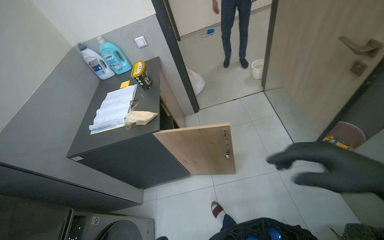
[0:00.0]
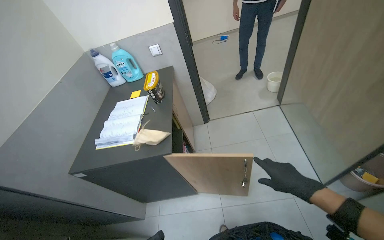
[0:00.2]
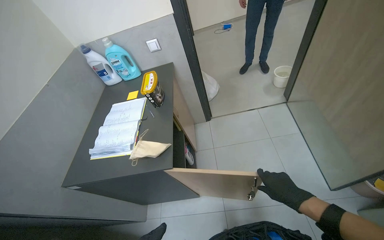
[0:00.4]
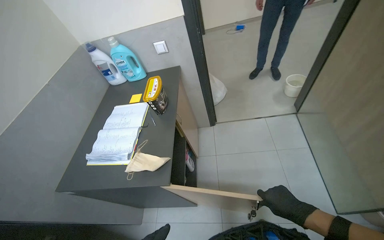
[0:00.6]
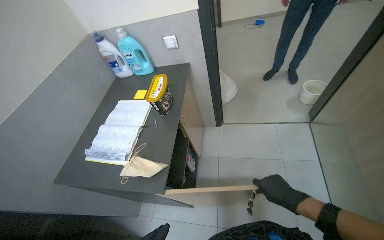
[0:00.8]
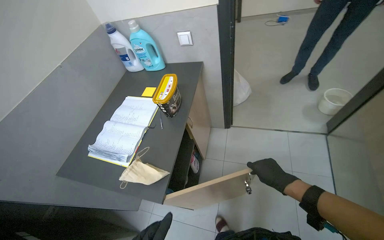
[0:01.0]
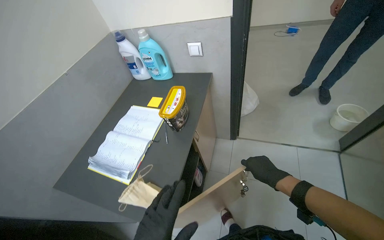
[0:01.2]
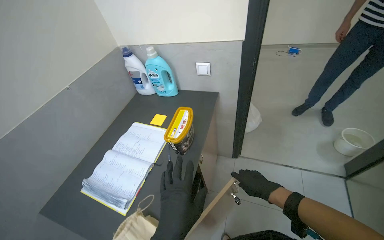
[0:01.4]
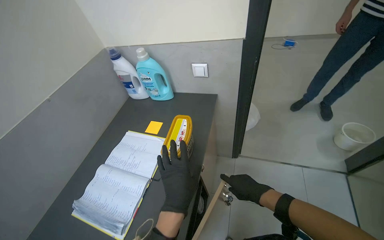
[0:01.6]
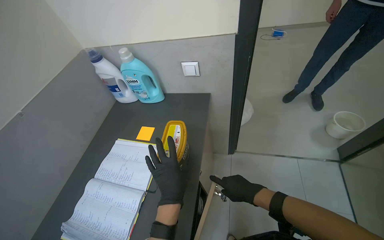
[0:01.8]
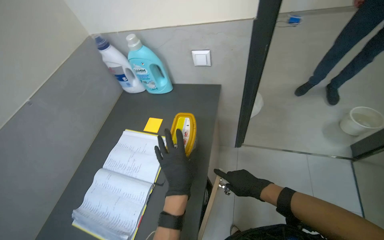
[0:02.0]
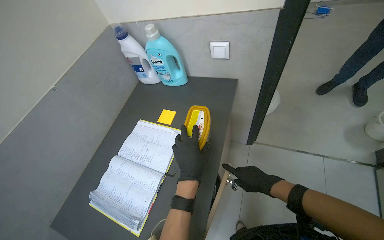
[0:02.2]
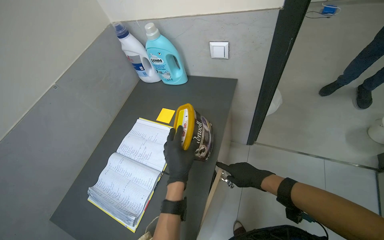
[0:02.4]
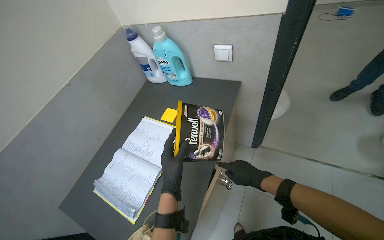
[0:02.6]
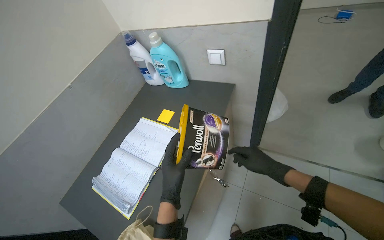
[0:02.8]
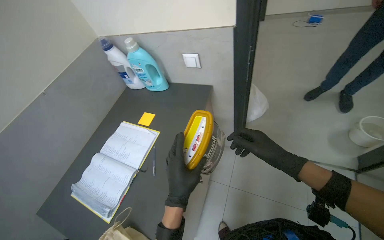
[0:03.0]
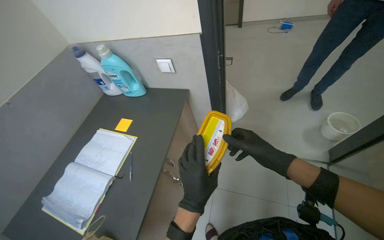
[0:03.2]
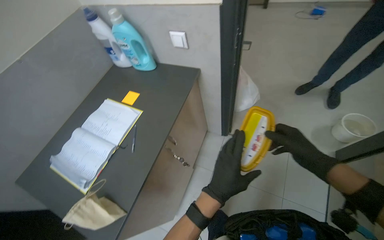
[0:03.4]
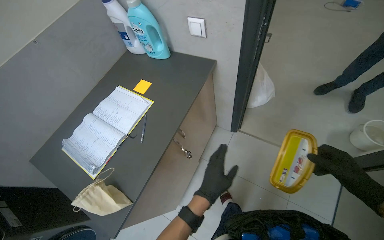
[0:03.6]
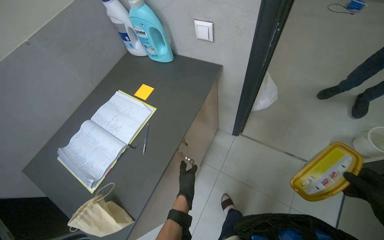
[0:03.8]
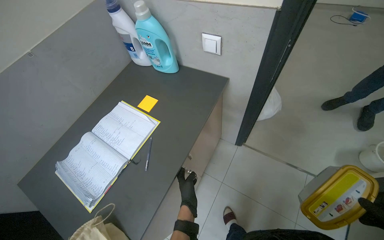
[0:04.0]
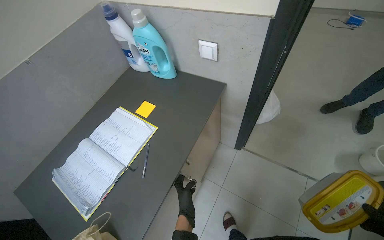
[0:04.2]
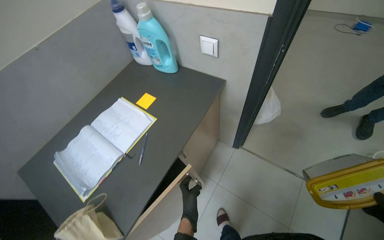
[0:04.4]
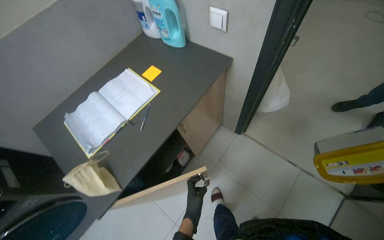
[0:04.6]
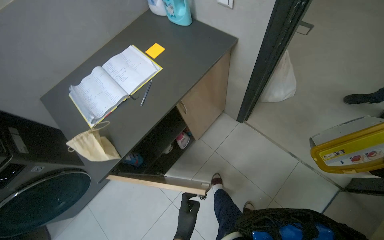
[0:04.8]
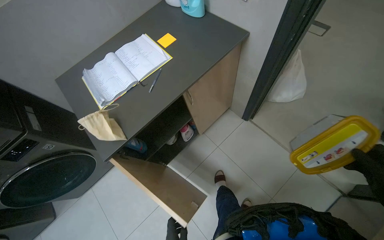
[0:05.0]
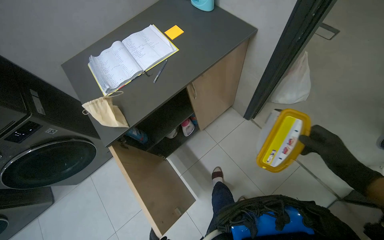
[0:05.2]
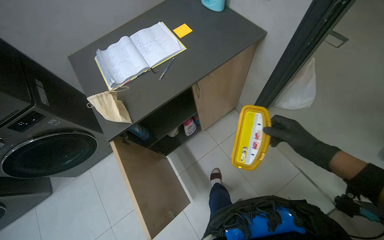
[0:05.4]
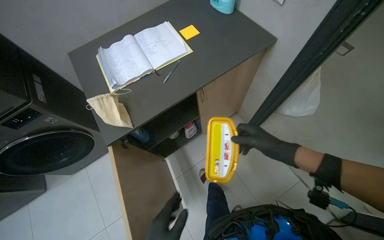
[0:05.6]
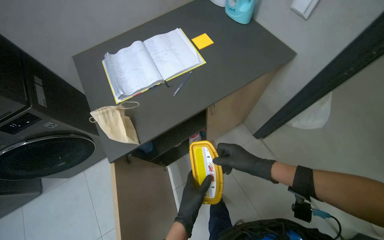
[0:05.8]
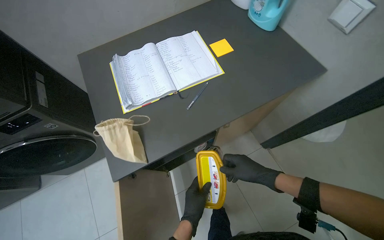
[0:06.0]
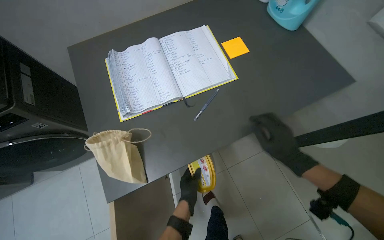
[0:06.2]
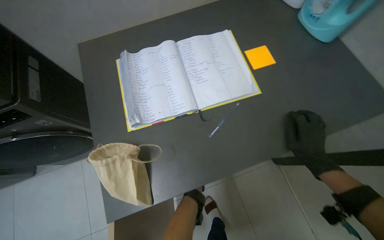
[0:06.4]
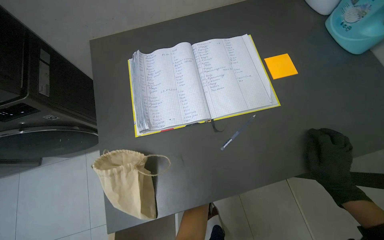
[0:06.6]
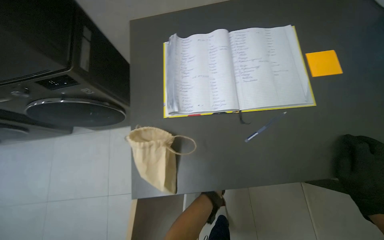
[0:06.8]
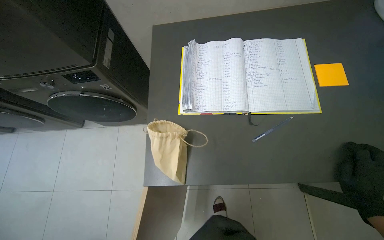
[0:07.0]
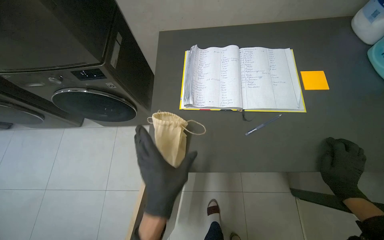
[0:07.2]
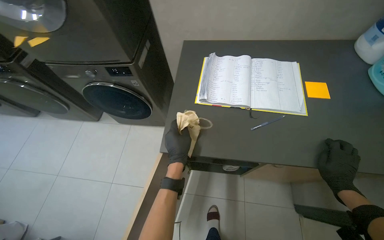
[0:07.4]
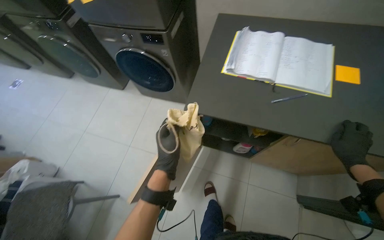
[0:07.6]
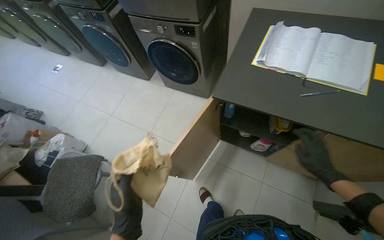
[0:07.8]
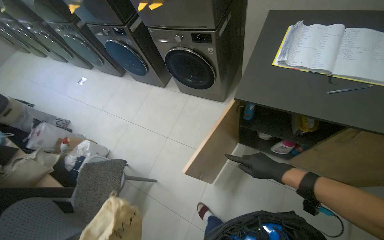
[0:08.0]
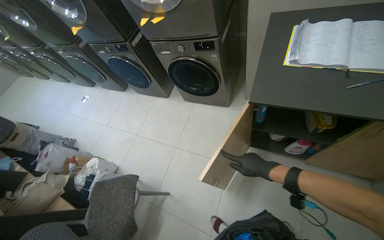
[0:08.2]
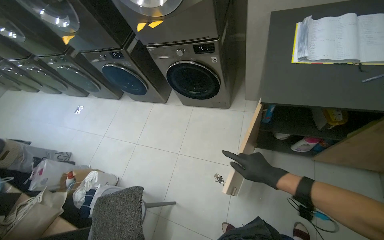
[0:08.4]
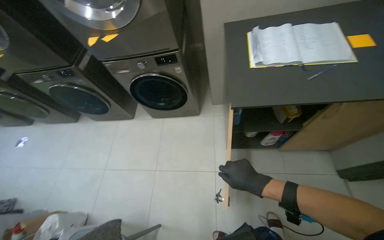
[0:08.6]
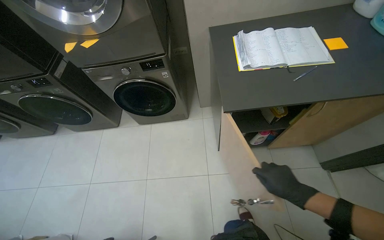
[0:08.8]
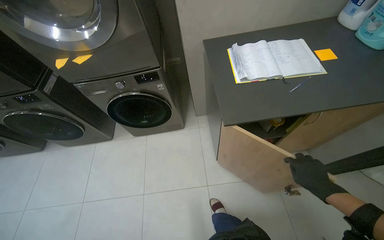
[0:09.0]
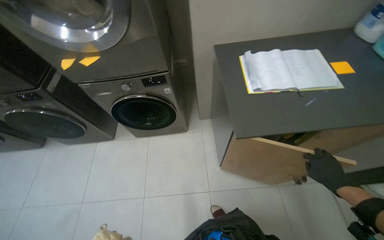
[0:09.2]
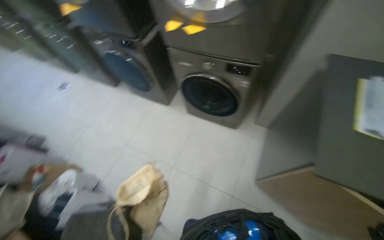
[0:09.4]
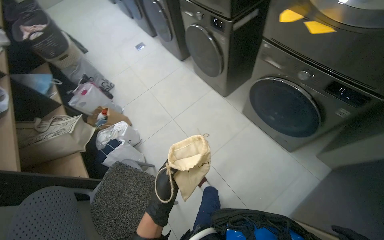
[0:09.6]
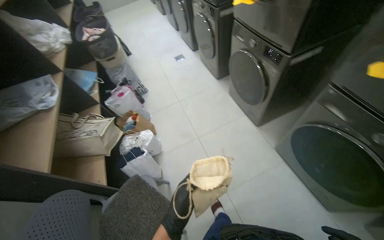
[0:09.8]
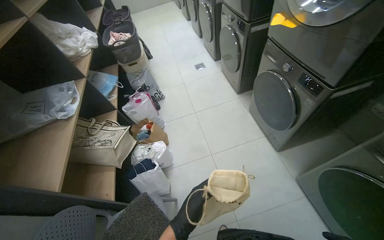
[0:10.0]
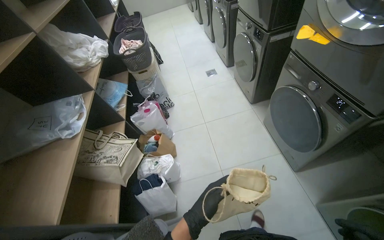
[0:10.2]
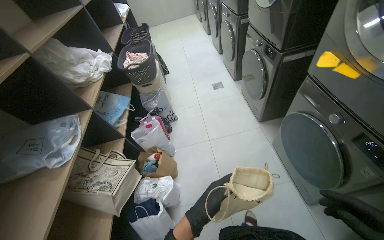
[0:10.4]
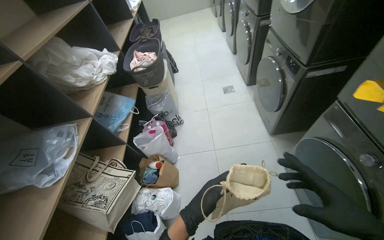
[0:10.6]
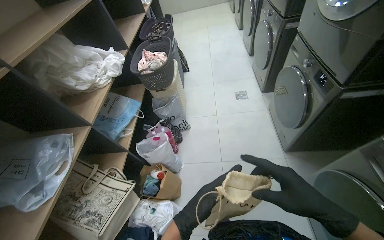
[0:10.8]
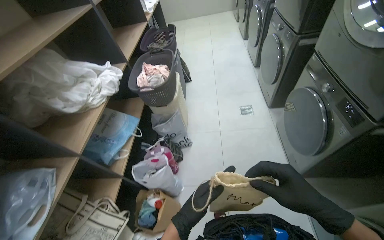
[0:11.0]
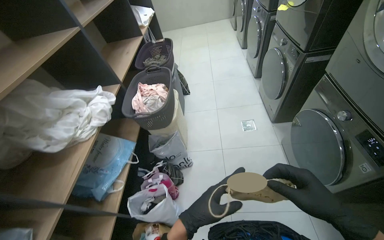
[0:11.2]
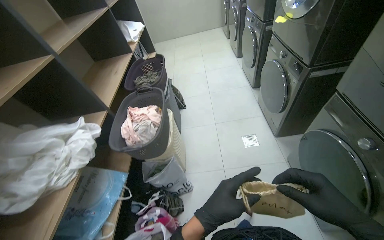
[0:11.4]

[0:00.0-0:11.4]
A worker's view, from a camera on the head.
Job: organizing items.
The whole recording: Organizing items into bags and cabinets. The worker organizes various items from a container, placing them into bags and storing them in a cabinet.
0:00.0 to 0:01.4: The head travels roughly 60 cm. The head rotates roughly 25 degrees to the left.
0:01.4 to 0:02.8: The right hand shifts some 15 cm up the picture.
0:02.8 to 0:04.2: The left hand is displaced farther from the camera and down the picture by roughly 20 cm.
0:04.2 to 0:05.6: The scene rotates clockwise by about 25 degrees.
0:05.6 to 0:07.2: Everything in view rotates approximately 30 degrees clockwise.
0:07.2 to 0:08.6: The wearer moves about 40 cm.
0:08.6 to 0:10.0: The head travels some 70 cm. The head rotates about 70 degrees to the left.
0:10.0 to 0:11.4: The head travels some 1 m.

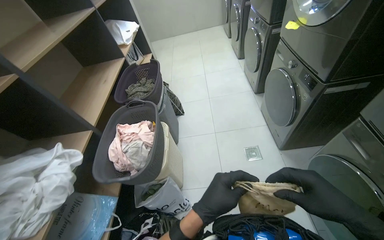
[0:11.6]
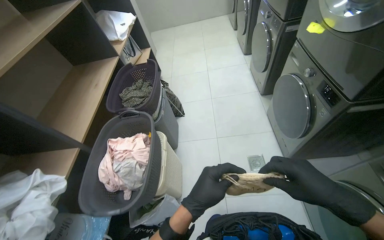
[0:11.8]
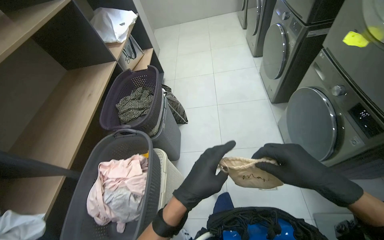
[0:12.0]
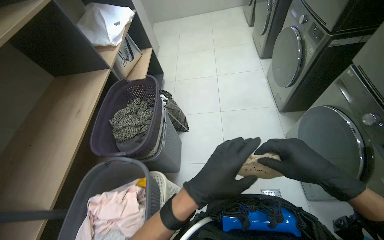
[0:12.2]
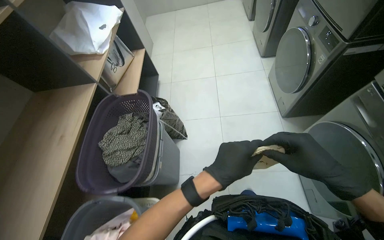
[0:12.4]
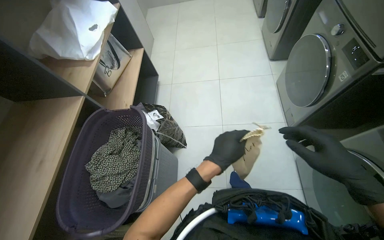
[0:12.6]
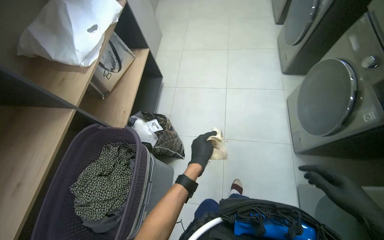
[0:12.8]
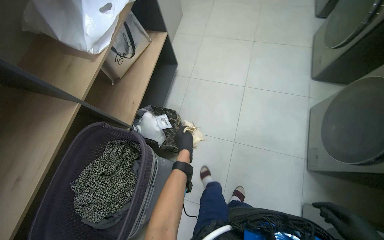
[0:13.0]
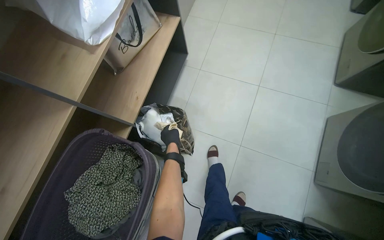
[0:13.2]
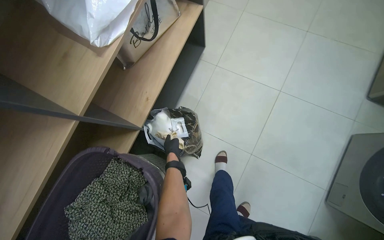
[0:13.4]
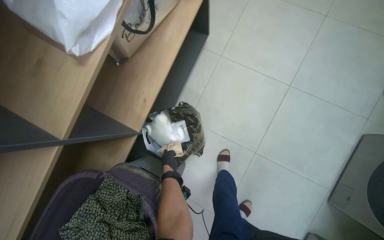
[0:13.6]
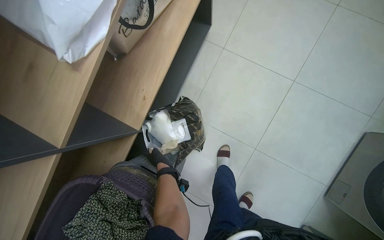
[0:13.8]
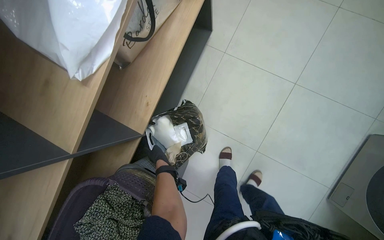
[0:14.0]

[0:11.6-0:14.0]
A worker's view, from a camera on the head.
Job: organizing items.
The whole recording: Organizing items into bags and cabinets. The worker organizes various items from a container, placing them into bags and storing them in a cabinet.
0:11.6 to 0:12.8: The head travels about 1 m. The view tilts roughly 15 degrees downward.
0:12.8 to 0:14.0: The head travels approximately 70 cm. The view tilts approximately 30 degrees downward.

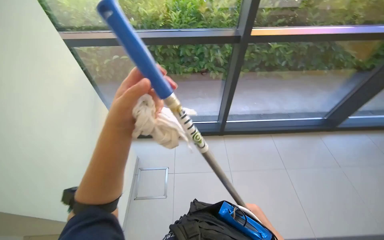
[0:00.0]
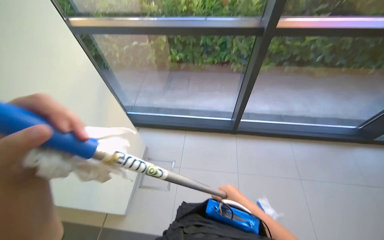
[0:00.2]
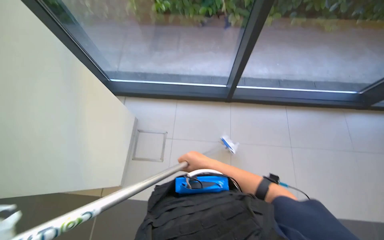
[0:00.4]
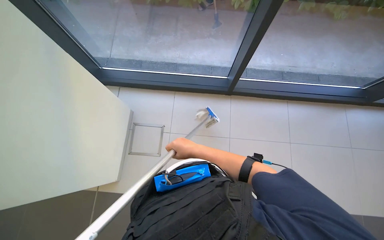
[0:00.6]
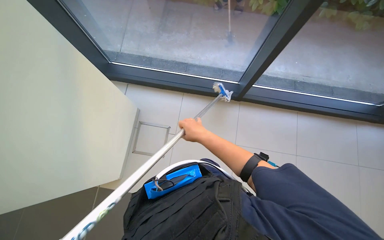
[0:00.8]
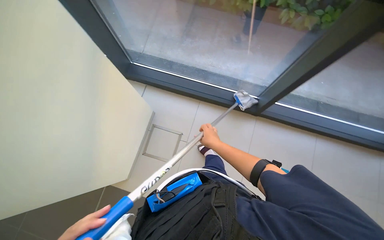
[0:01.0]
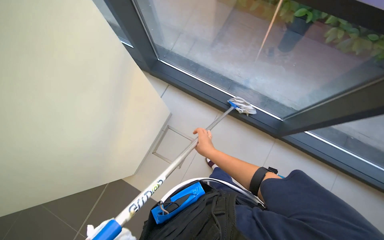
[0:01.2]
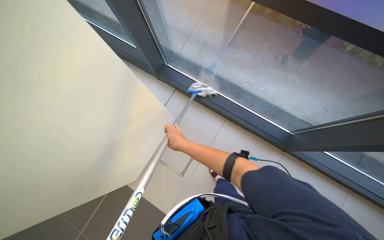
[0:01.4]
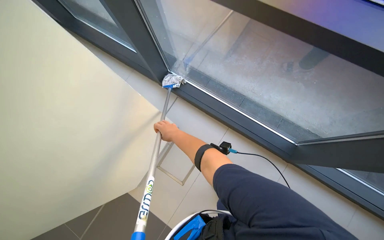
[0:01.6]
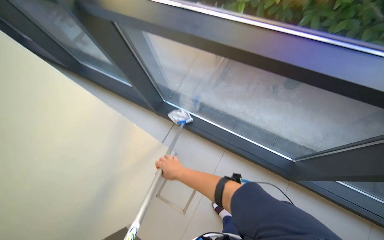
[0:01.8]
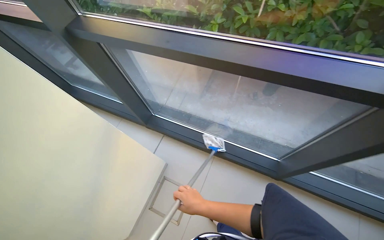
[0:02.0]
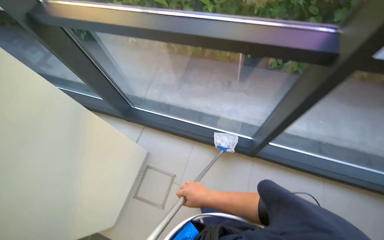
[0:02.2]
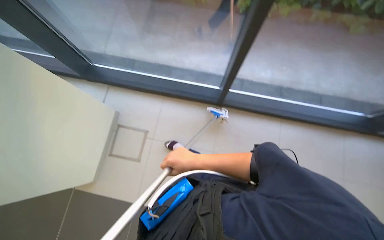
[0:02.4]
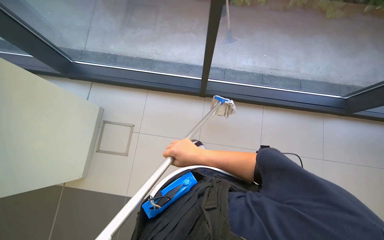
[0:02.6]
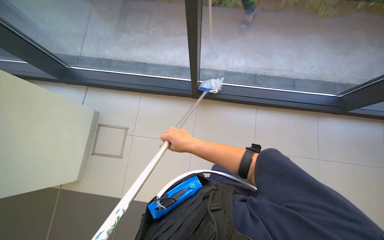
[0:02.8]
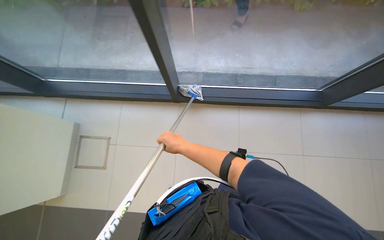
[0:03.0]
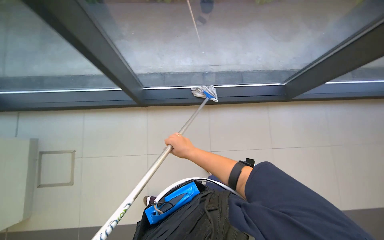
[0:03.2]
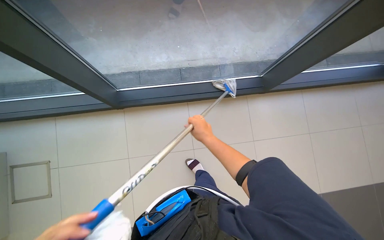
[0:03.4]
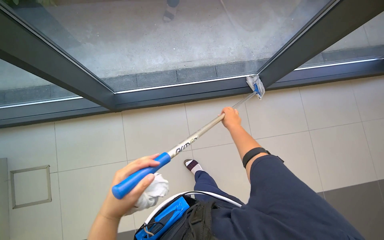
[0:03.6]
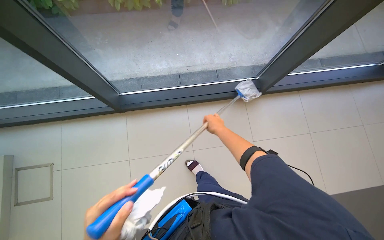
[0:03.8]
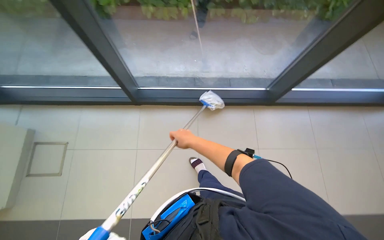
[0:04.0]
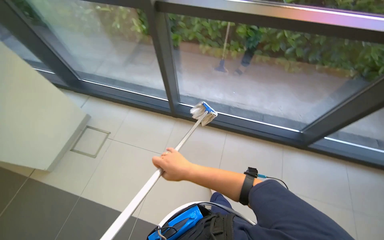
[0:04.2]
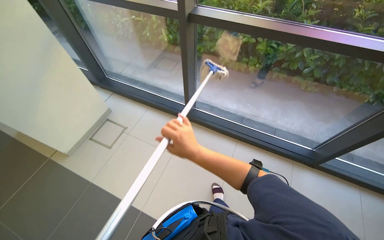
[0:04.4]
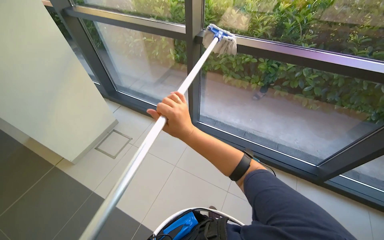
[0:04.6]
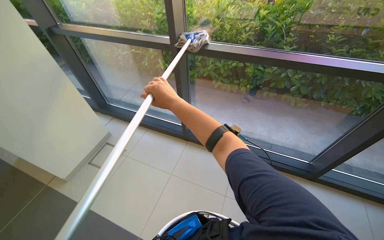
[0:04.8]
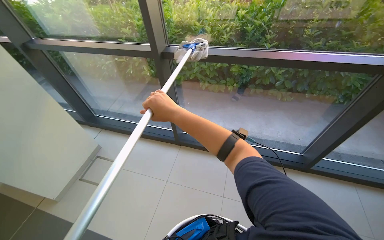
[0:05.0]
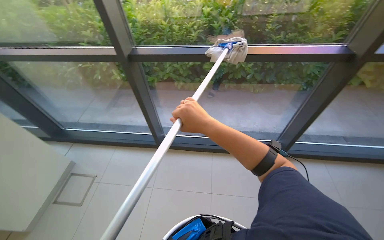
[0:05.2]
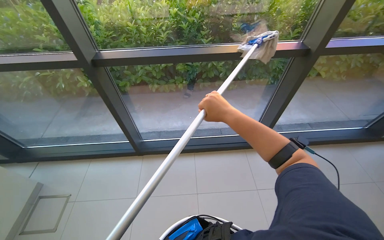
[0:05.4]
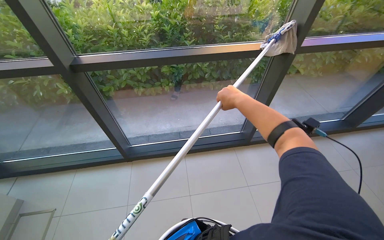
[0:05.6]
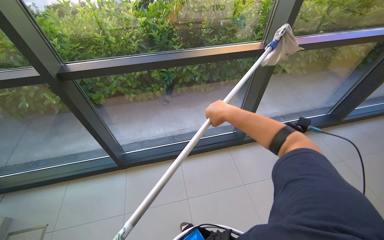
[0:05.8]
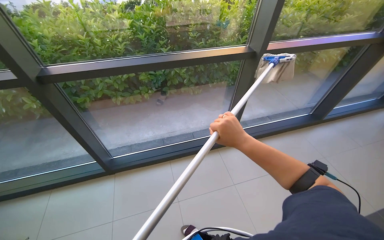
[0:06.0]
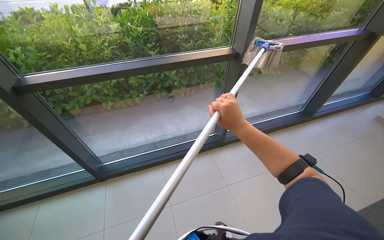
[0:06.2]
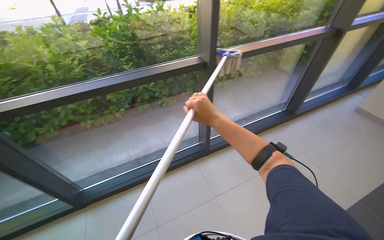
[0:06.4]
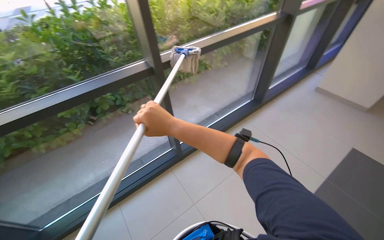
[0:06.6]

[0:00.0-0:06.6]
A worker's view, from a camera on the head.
Job: cleaning windows.
The whole recording: Cleaning glass windows. The worker cleans the large glass windows with a mop tool.
0:00.0 to 0:01.6: The wearer looks roughly 30 degrees further to the left. The right hand moves up the picture, farther from the camera and to the left, some 50 cm.
0:01.6 to 0:03.2: The camera is carried some 70 cm. The head turns to the right by roughly 40 degrees.
0:05.0 to 0:06.6: The head travels roughly 50 cm. The head turns to the right by roughly 50 degrees.
